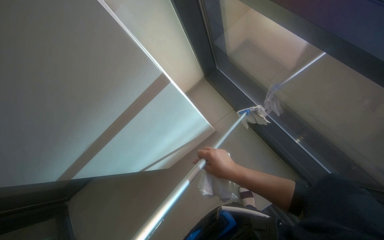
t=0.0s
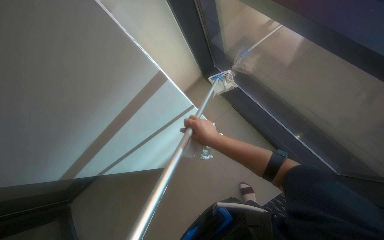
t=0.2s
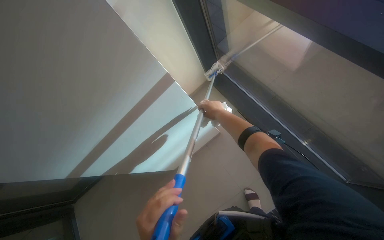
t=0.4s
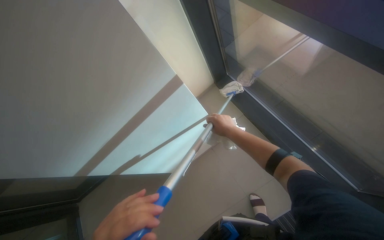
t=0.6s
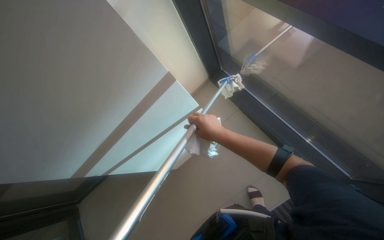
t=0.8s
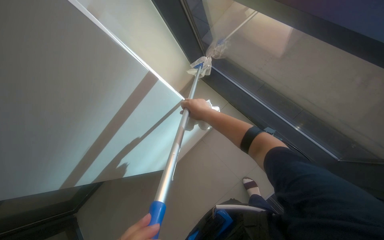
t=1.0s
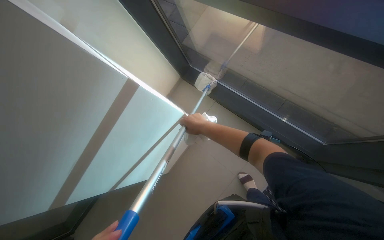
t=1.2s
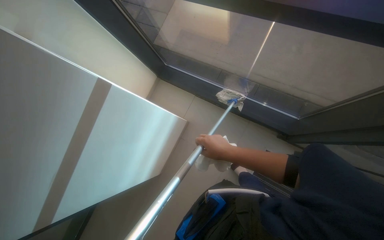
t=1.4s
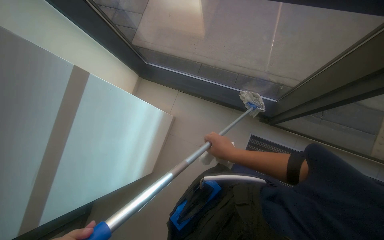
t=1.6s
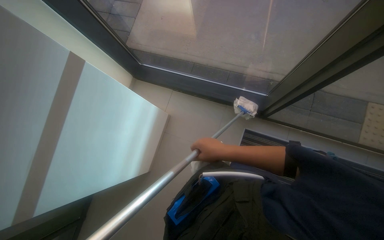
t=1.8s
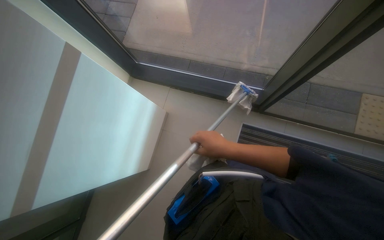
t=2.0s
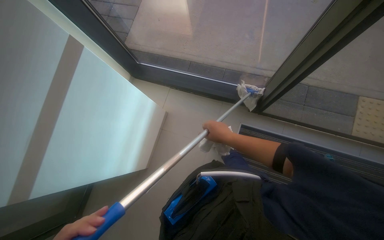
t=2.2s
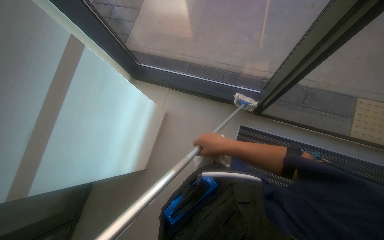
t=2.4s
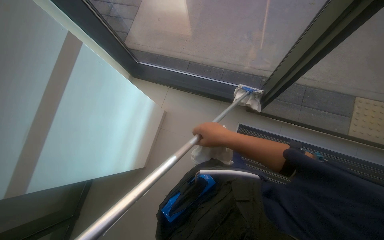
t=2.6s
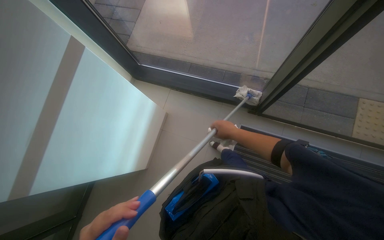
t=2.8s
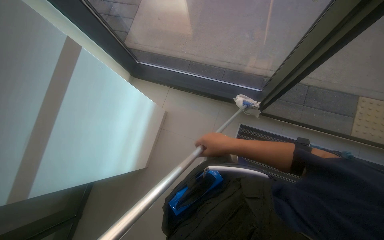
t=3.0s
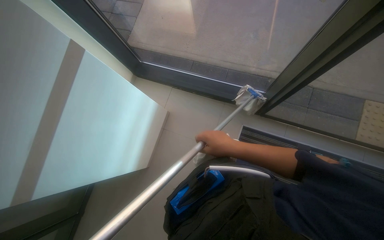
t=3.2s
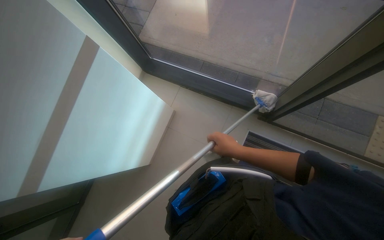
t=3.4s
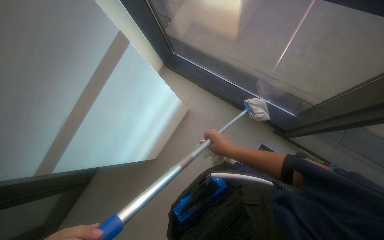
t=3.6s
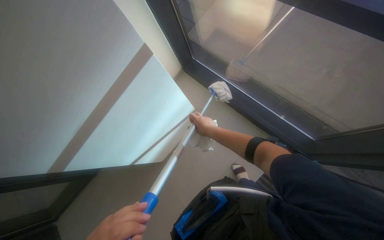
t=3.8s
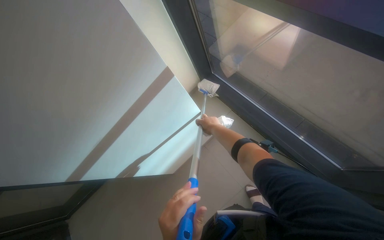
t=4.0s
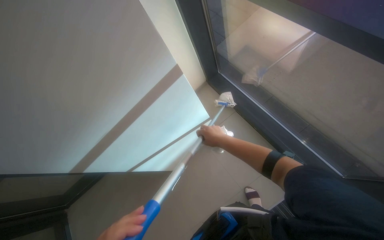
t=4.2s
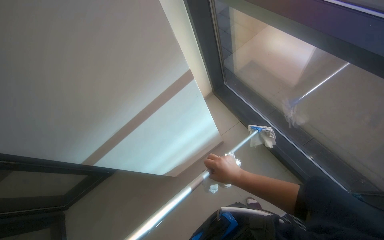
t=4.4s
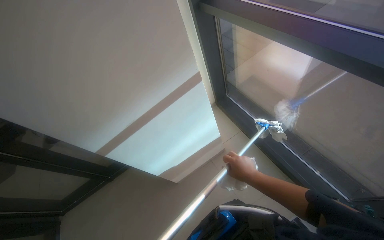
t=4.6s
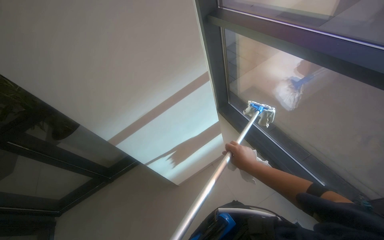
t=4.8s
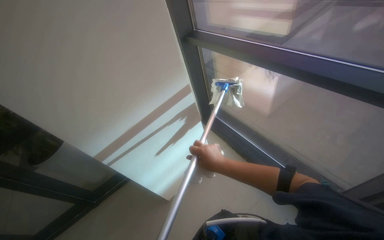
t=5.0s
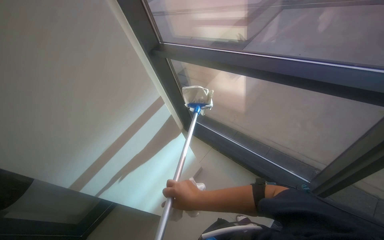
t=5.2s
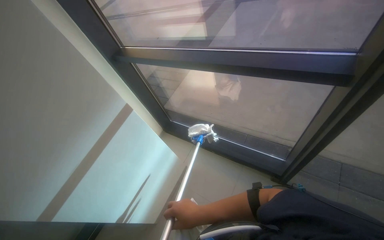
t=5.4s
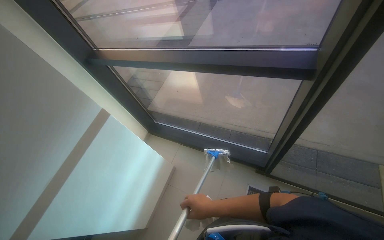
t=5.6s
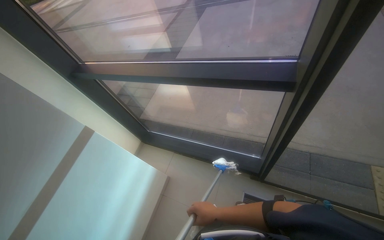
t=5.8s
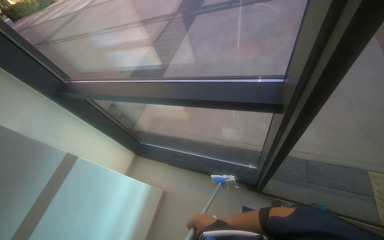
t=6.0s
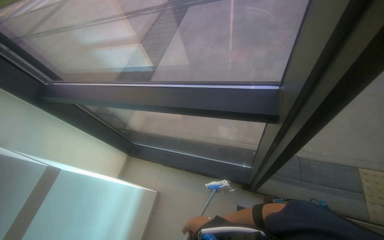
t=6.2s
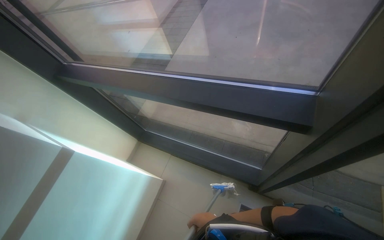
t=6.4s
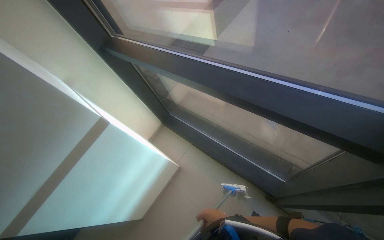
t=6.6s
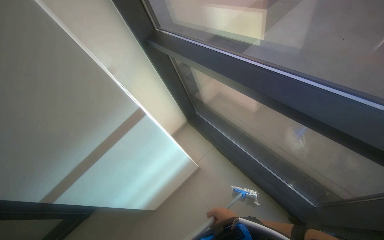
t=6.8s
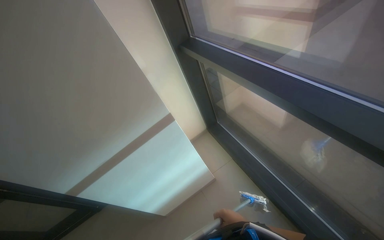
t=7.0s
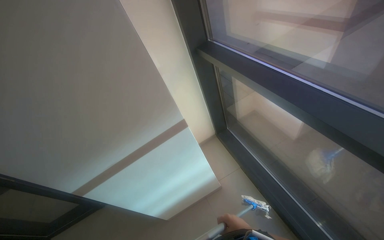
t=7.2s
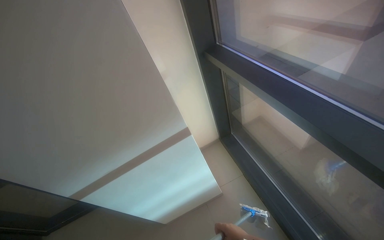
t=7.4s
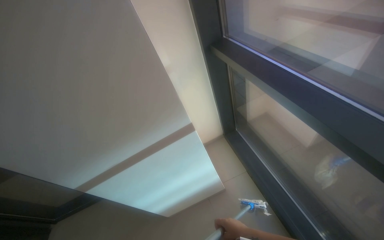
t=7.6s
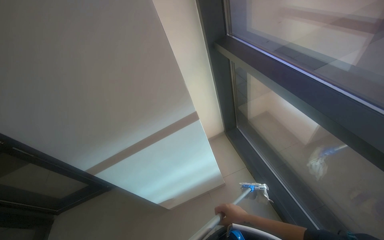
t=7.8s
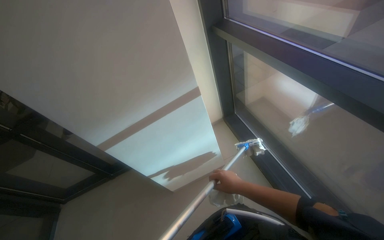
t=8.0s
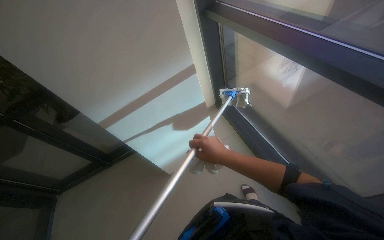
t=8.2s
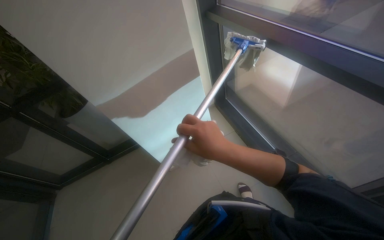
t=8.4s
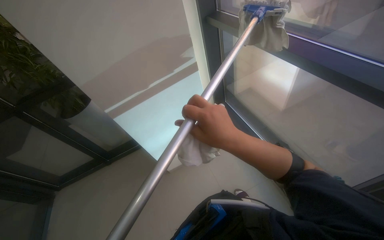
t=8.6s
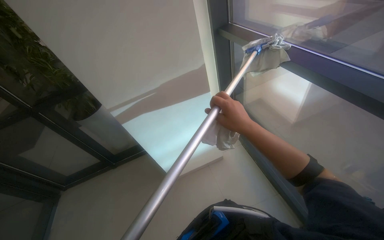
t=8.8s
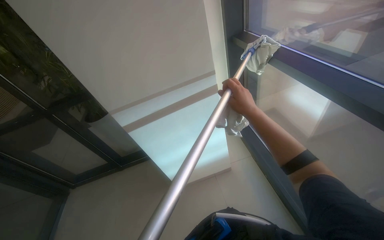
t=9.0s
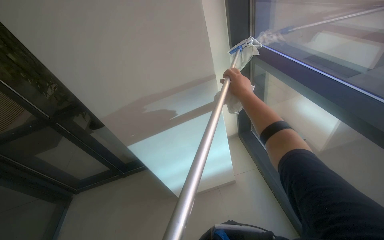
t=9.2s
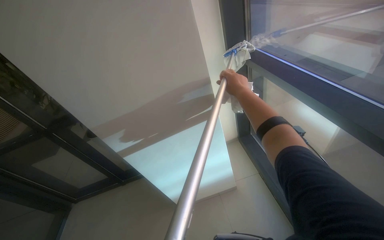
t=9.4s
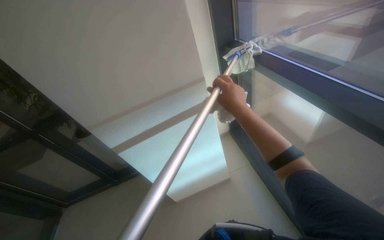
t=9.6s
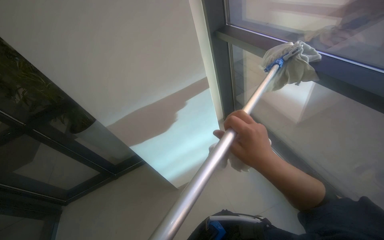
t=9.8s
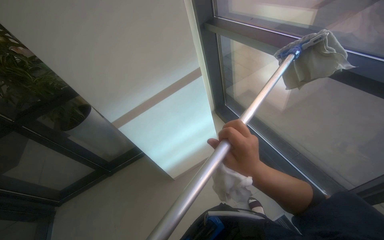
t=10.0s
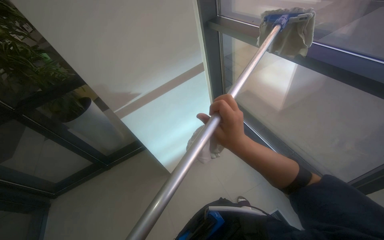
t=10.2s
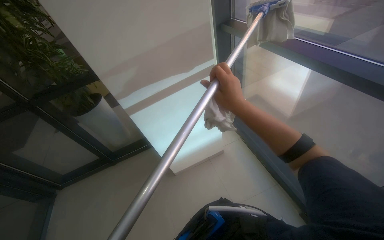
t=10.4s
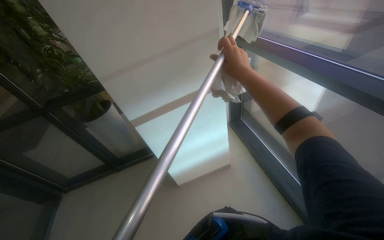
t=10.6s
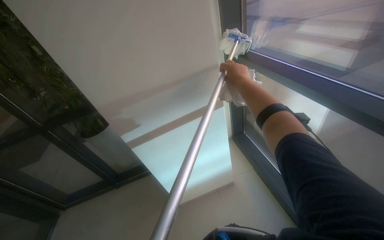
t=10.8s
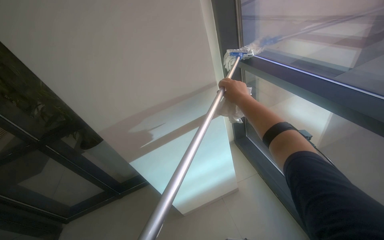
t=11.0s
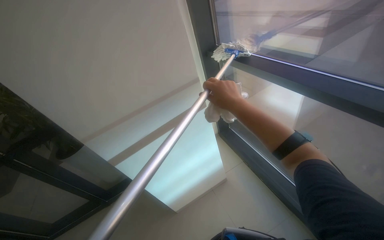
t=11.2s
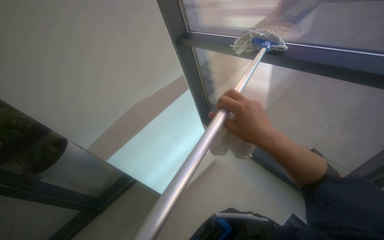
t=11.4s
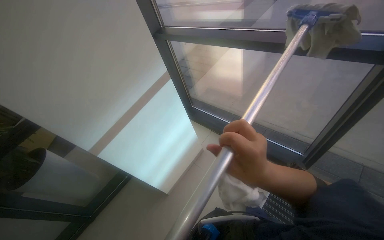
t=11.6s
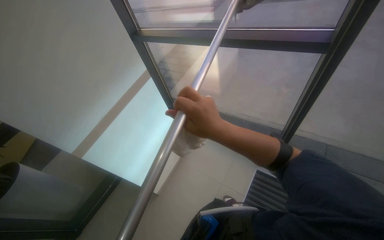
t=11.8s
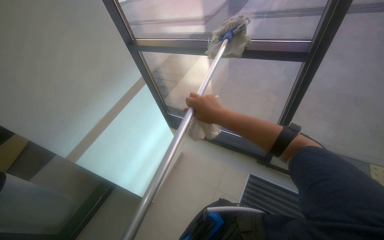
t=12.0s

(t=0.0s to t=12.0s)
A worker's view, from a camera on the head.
Job: cleaning windows.
The whole recording: Cleaning glass windows with mop. The worker cleans the large glass windows using a mop with a cloth.
t=0.0s - t=1.6s: The wearer's head swings about 35 degrees to the right. The view tilts approximately 15 degrees downward.
t=3.0s - t=4.4s: The head turns to the left by about 30 degrees.
t=4.4s - t=6.0s: The wearer looks some 35 degrees further to the right. The camera pitches upward, by some 20 degrees.
t=6.0s - t=7.6s: The head rotates roughly 50 degrees to the left. The view tips downward by approximately 15 degrees.
t=7.6s - t=9.0s: The right hand shifts approximately 20 cm up the picture.
t=9.0s - t=10.4s: The right hand goes up and down the picture, some 20 cm each way, reversing 2 times.
t=10.4s - t=12.0s: The right hand moves up and down the picture over approximately 25 cm, changing direction 2 times.

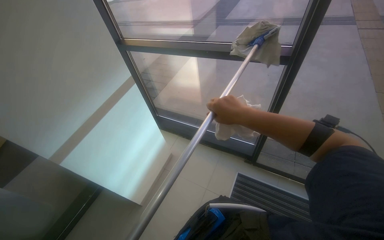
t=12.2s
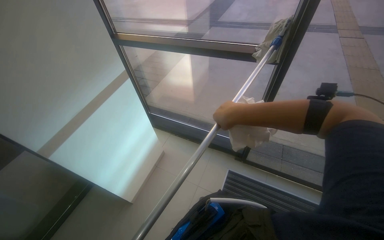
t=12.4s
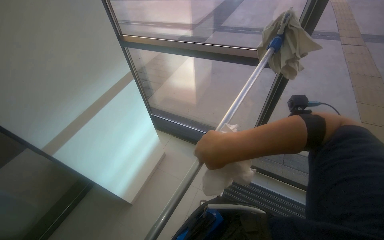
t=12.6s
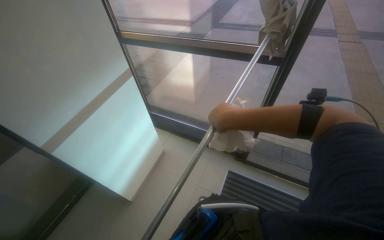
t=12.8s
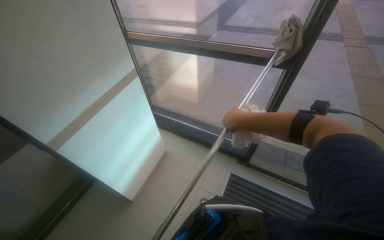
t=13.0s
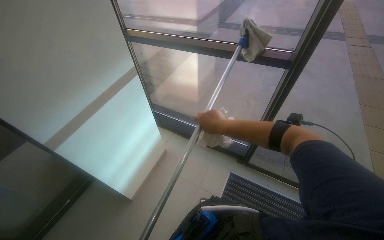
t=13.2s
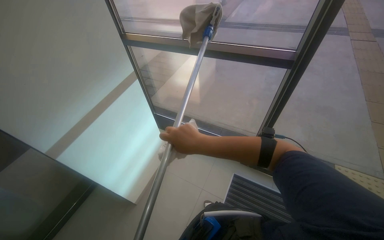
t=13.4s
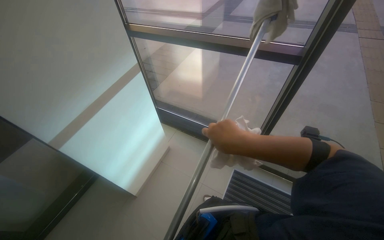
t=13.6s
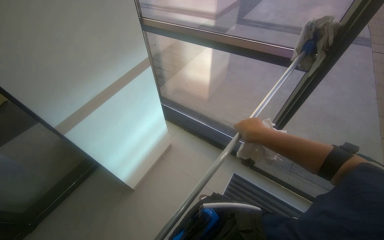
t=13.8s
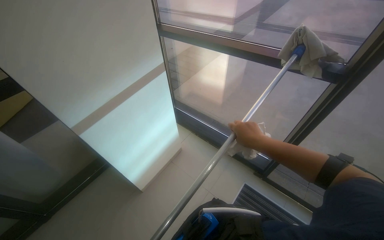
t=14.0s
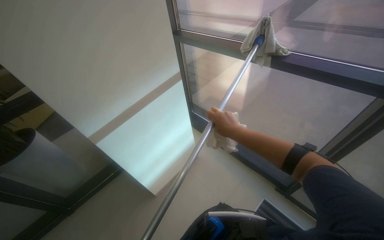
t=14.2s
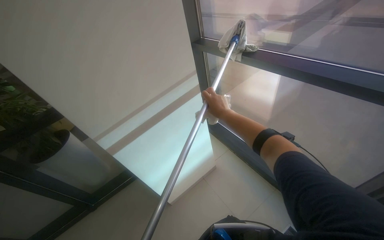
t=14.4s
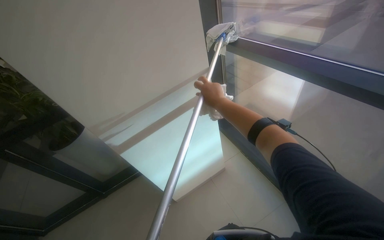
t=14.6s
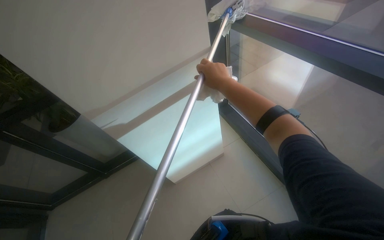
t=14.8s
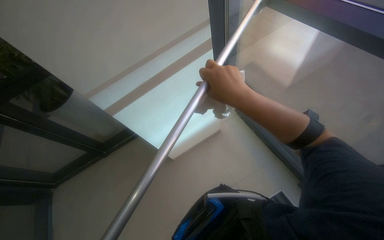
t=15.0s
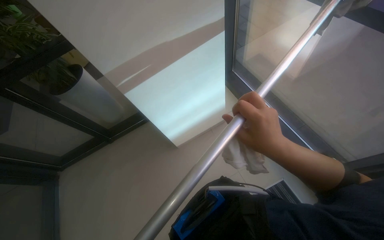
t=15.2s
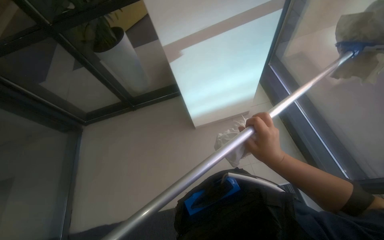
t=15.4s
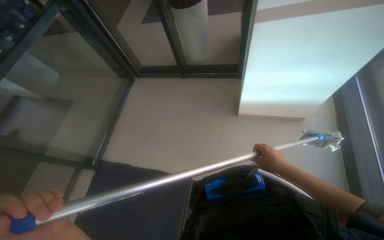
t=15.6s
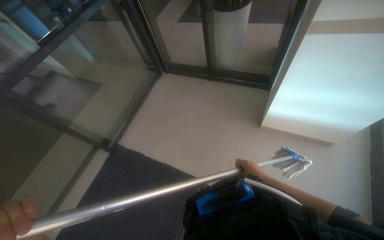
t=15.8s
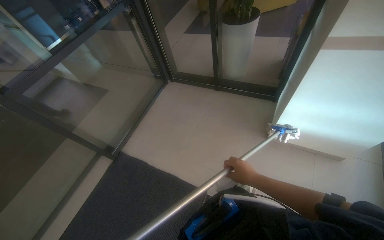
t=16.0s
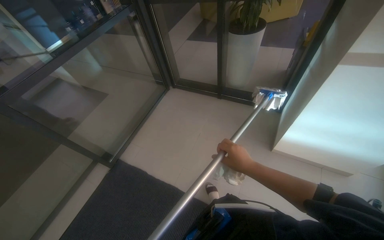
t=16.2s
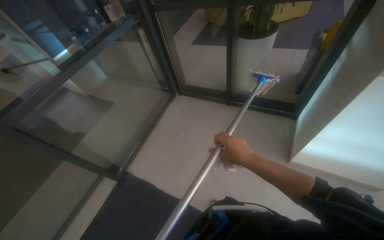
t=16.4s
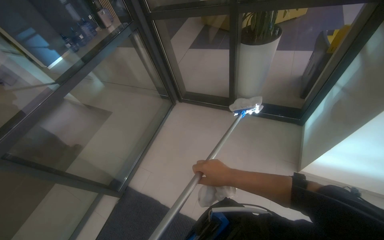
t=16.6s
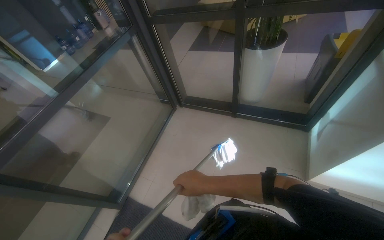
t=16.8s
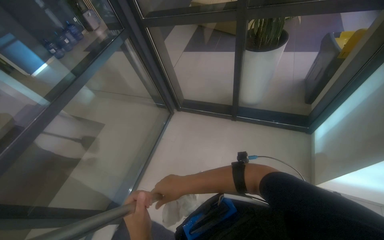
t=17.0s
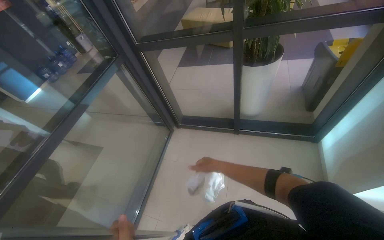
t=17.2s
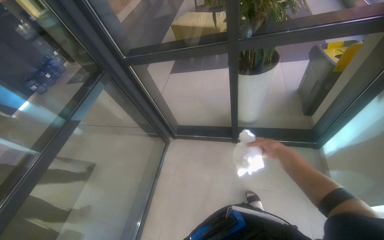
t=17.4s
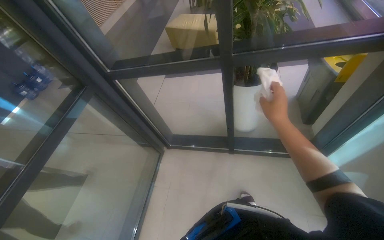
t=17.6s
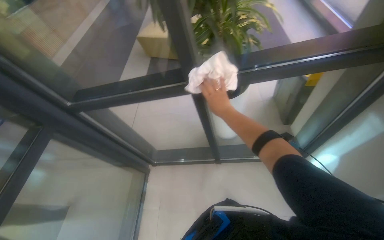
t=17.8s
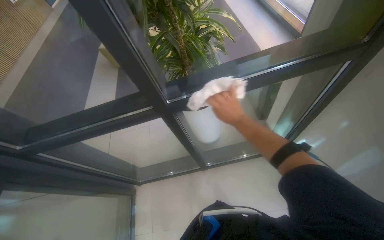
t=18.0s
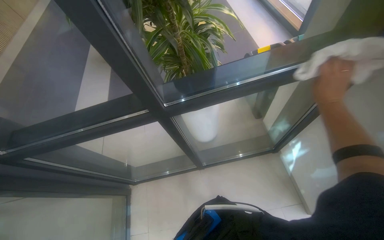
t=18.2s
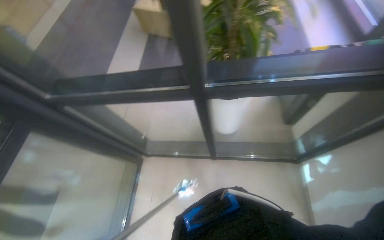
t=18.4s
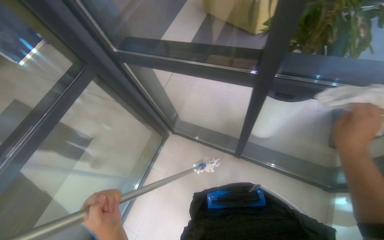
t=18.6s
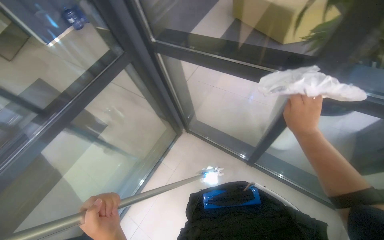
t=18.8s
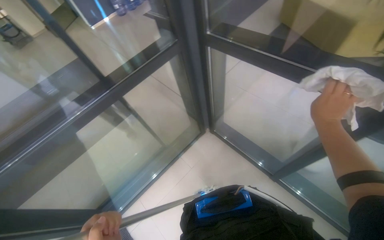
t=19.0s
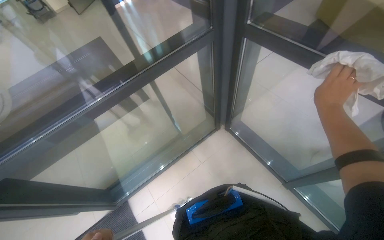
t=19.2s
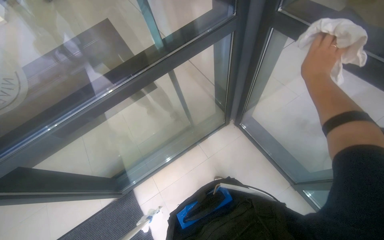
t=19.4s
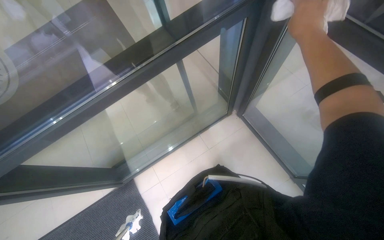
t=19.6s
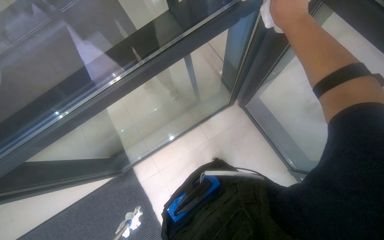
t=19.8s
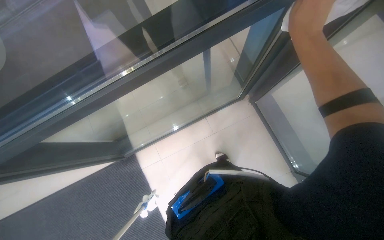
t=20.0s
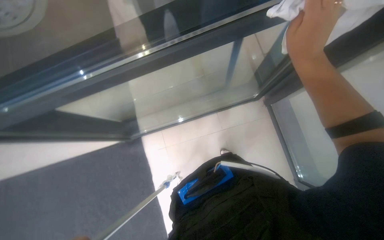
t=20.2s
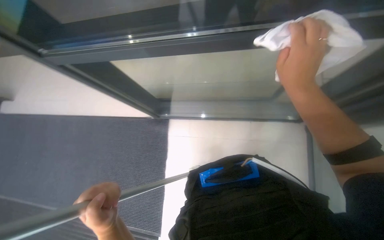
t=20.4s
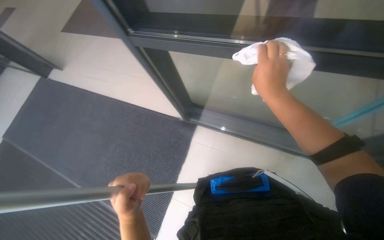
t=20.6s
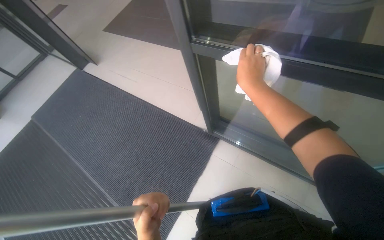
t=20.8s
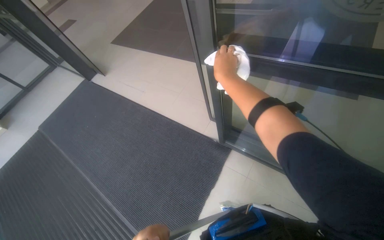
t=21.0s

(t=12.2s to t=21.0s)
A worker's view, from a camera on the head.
Job: cleaning windows.
The whole recording: Cleaning glass windows with mop. The worker cleans the large glass windows using a mop with a cloth.
t=12.2s - t=13.6s: The right hand swings nearer and farther, approximately 15 cm each way, with 2 reversals.
t=13.6s - t=15.2s: The head rotates some 35 degrees to the left. The camera pitches downward, by approximately 15 degrees.
t=15.2s - t=16.6s: The head travels some 50 cm. The head rotates some 55 degrees to the left.
t=16.6s - t=18.0s: The camera travels roughly 80 cm. The wearer's head swings about 35 degrees to the right.
t=18.0s - t=19.6s: The camera travels approximately 60 cm. The wearer's head swings some 65 degrees to the left. The camera pitches downward, by some 25 degrees.
t=19.6s - t=21.0s: The head turns to the left by about 45 degrees.
